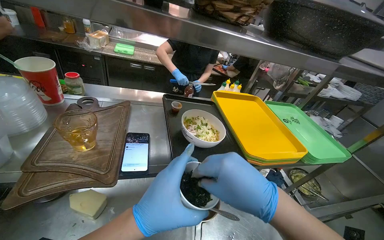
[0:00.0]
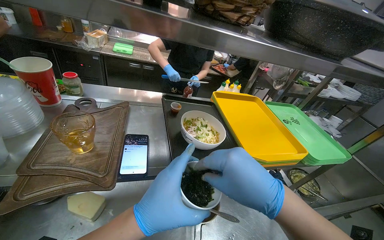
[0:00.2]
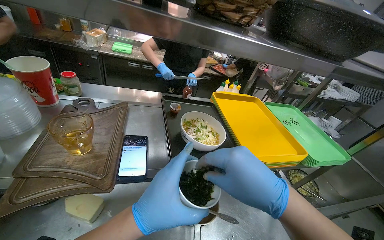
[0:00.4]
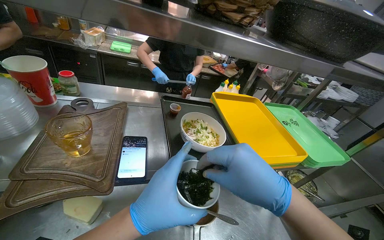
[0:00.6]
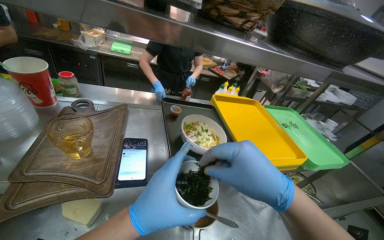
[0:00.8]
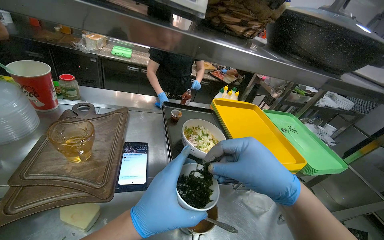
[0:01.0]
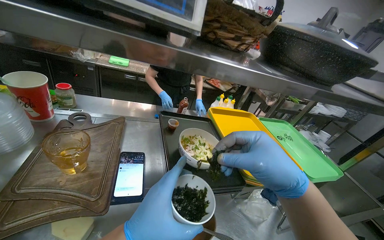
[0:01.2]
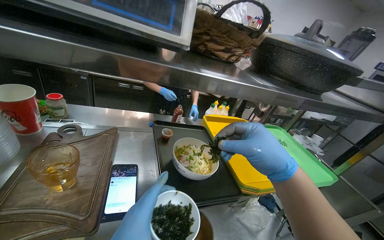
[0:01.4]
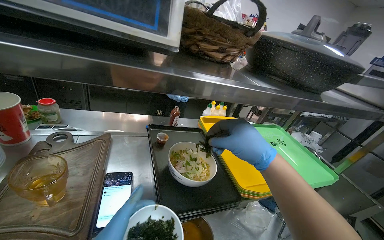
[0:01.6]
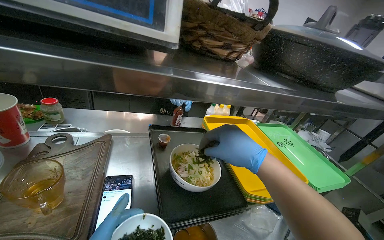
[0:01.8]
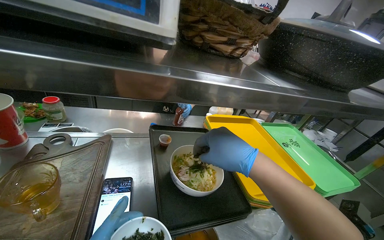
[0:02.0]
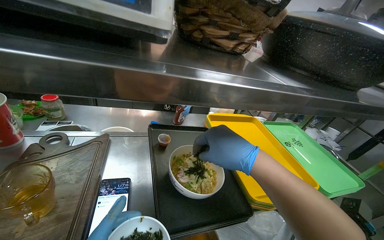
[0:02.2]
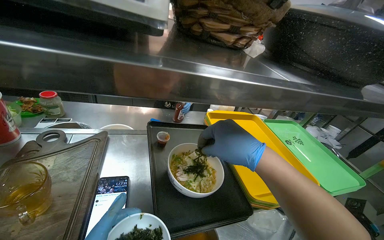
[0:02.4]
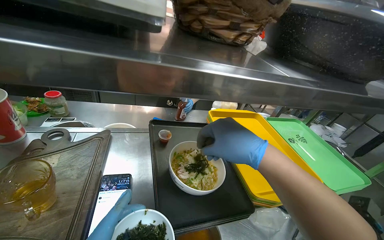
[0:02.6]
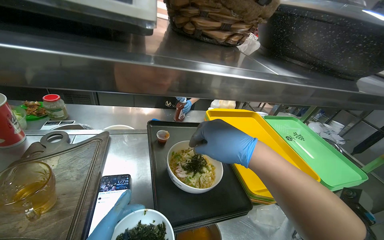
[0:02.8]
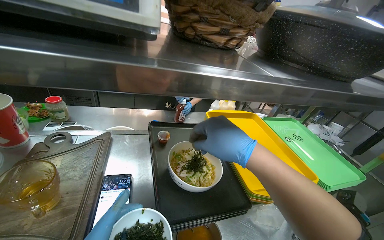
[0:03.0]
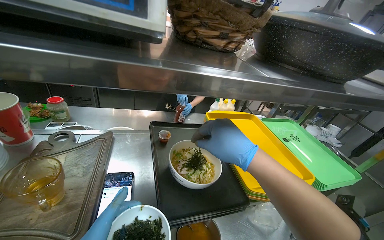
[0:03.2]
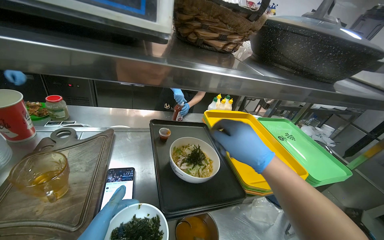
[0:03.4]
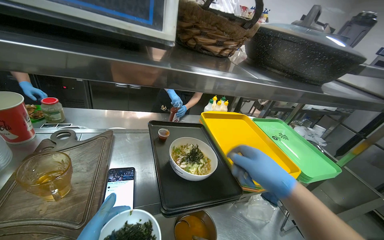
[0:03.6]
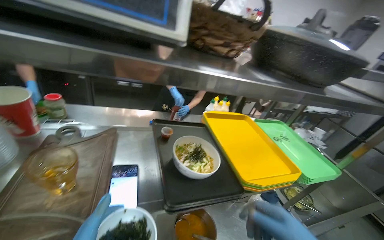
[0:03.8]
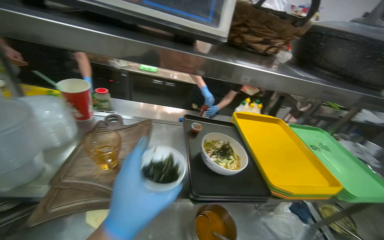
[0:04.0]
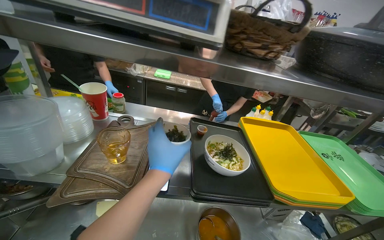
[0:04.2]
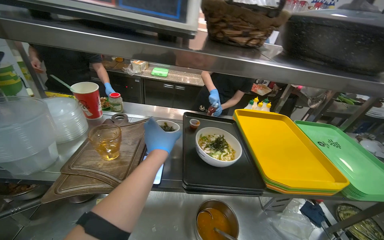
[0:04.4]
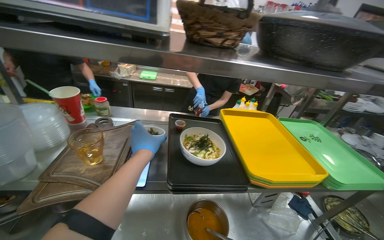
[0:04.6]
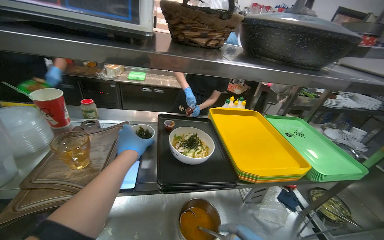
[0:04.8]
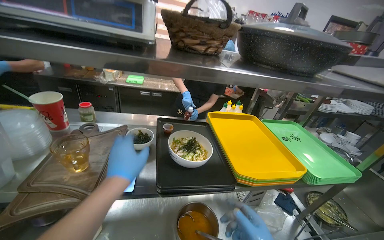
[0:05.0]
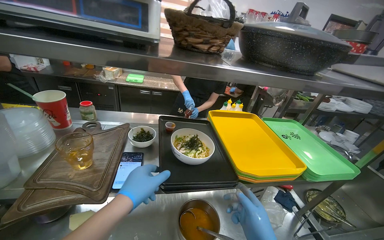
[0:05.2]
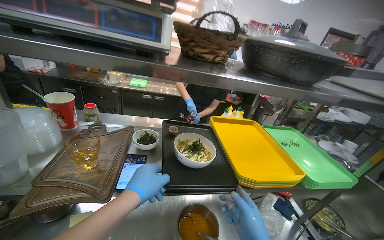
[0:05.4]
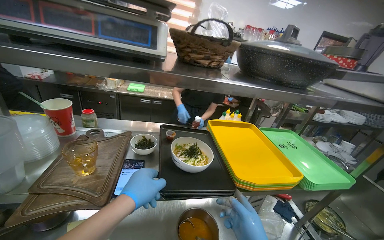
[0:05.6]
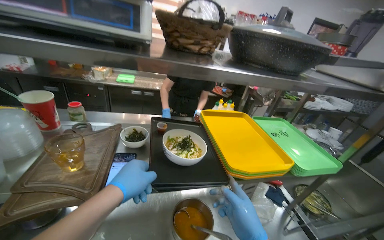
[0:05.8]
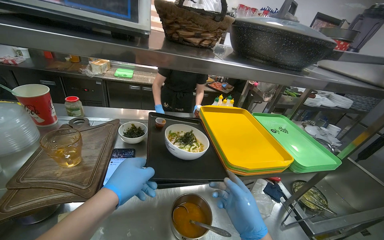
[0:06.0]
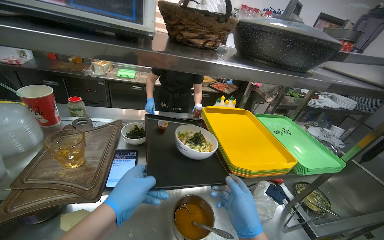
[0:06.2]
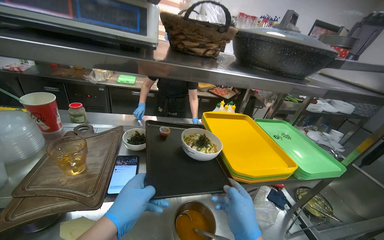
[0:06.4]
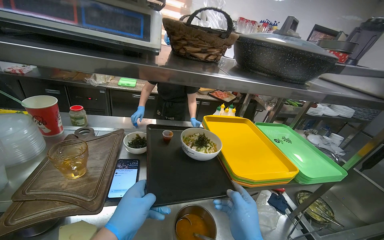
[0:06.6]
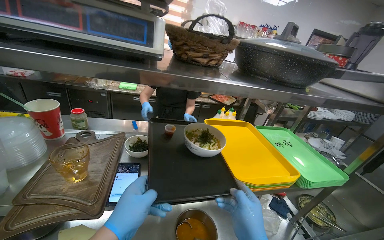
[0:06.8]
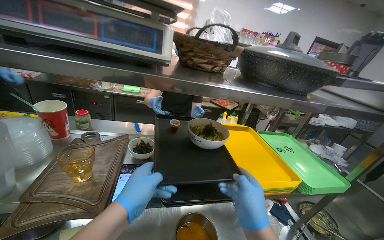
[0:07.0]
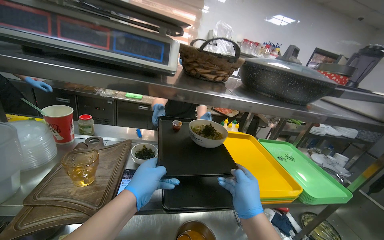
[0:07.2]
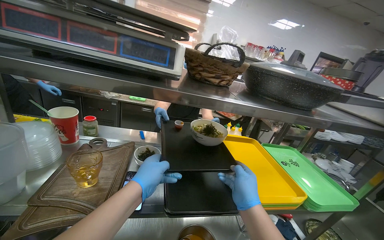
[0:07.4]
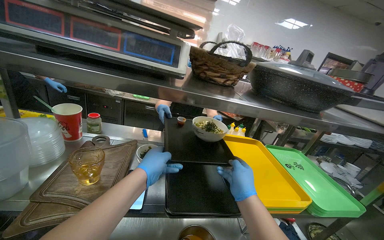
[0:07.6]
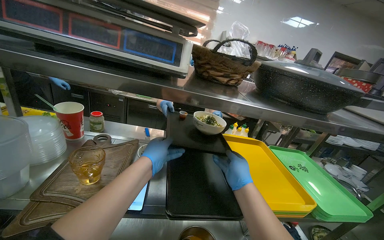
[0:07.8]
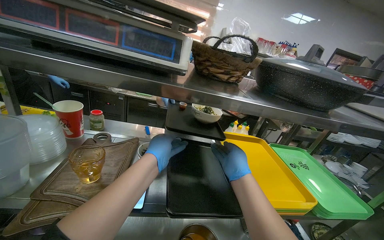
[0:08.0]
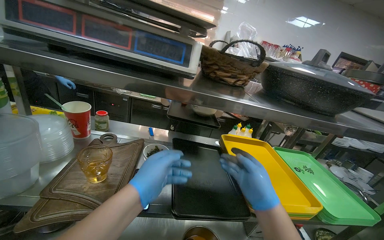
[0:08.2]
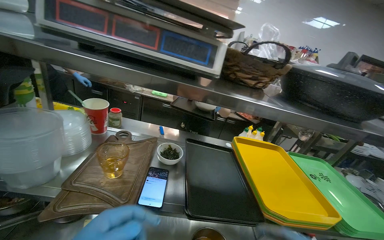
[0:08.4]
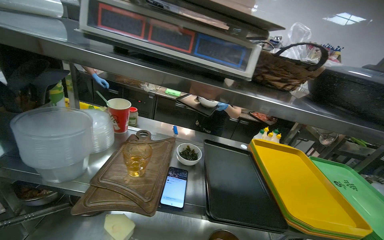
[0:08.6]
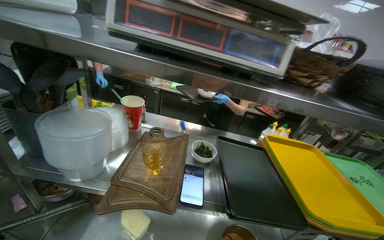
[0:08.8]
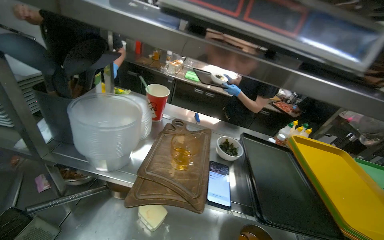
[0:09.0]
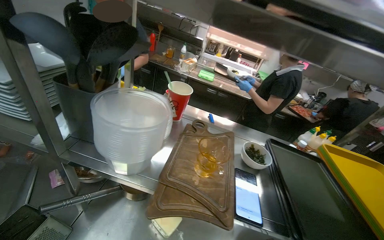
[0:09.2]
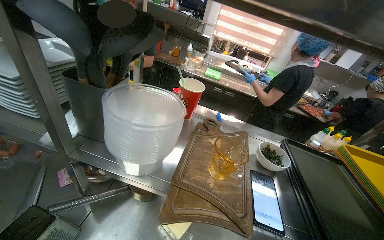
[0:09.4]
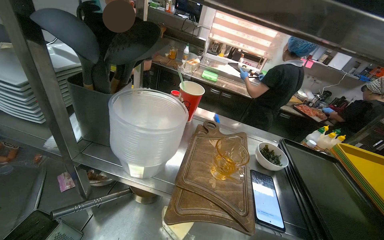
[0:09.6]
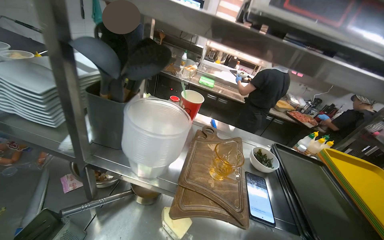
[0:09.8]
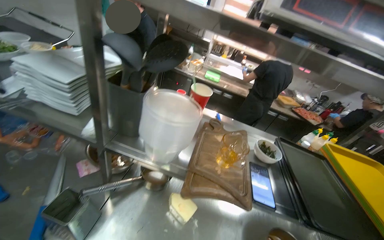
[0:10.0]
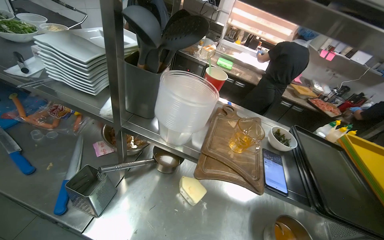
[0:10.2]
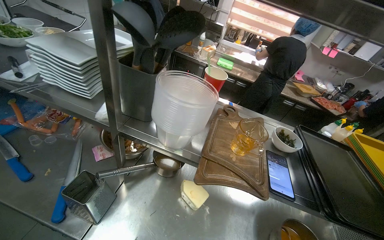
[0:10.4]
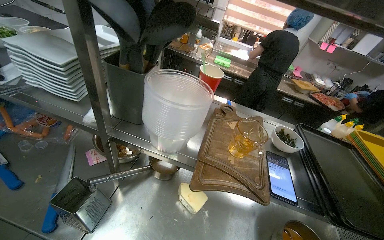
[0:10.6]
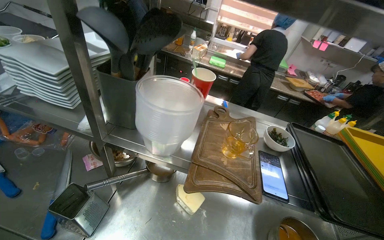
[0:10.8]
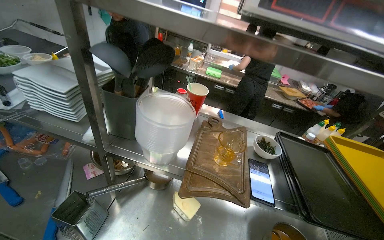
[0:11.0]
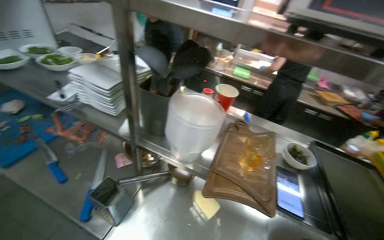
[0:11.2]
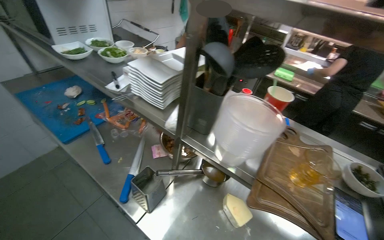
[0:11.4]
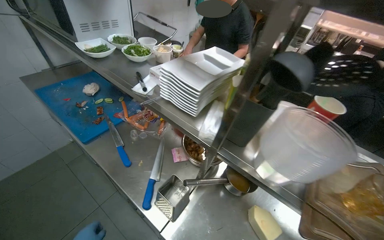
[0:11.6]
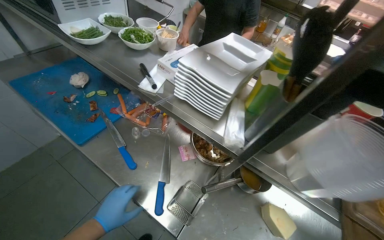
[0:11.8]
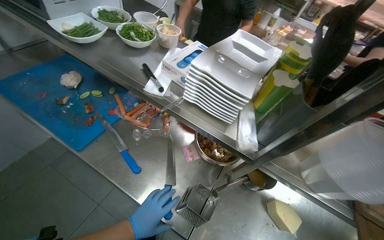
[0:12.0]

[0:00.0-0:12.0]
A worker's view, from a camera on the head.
Job: preparing food.
The whole recording: Garnishing meal with herbs and cleaning kitchen. The worker garnishes the meal with herbs and cleans up the kitchen area.
0:00.0 to 0:01.6: The right hand shifts some 15 cm up the picture and farther from the camera.
0:04.4 to 0:06.0: The left hand shifts approximately 10 cm nearer to the camera.

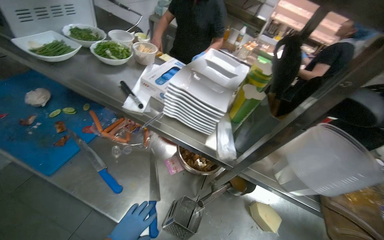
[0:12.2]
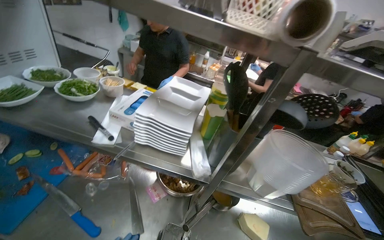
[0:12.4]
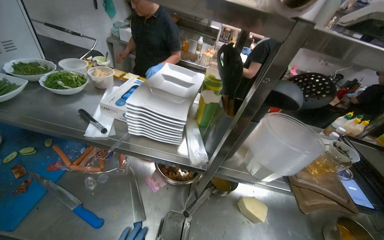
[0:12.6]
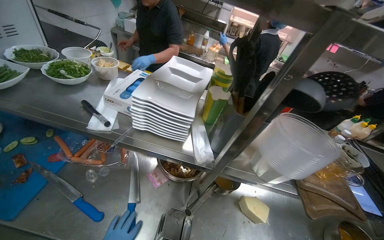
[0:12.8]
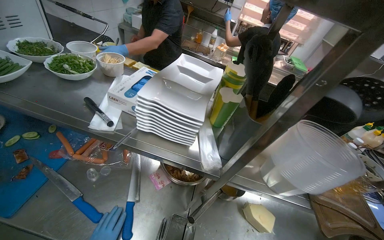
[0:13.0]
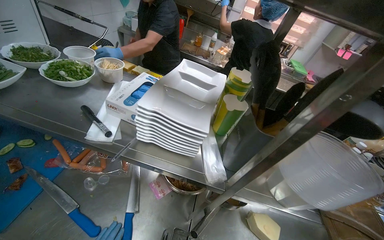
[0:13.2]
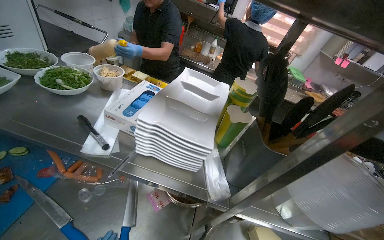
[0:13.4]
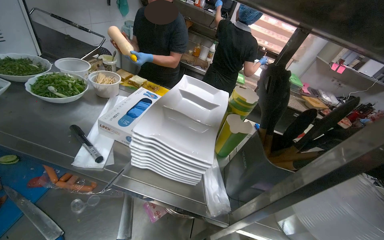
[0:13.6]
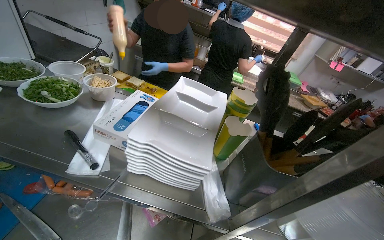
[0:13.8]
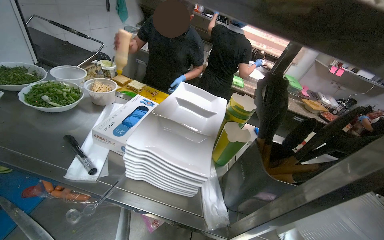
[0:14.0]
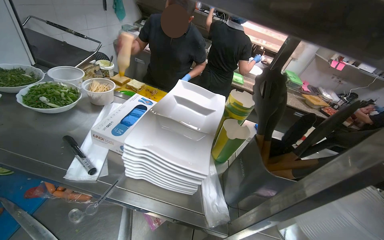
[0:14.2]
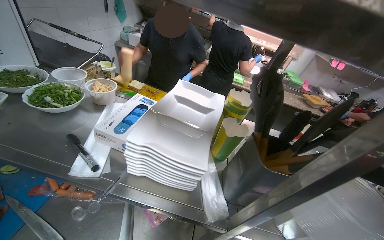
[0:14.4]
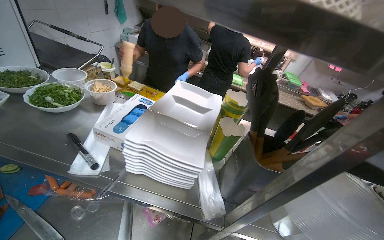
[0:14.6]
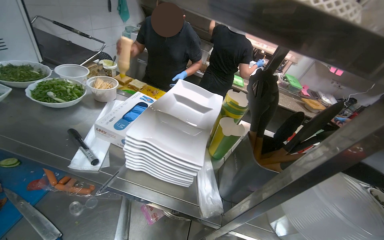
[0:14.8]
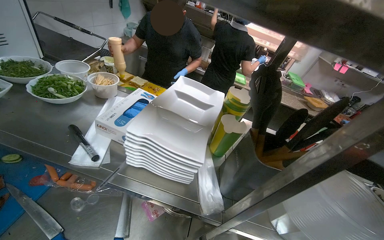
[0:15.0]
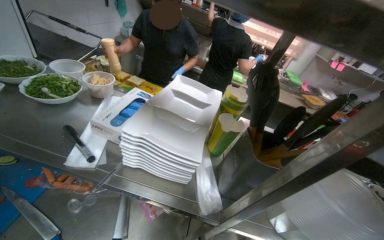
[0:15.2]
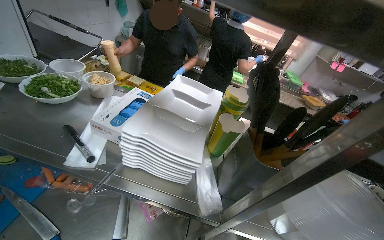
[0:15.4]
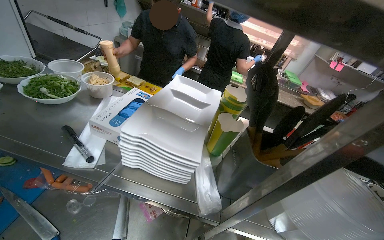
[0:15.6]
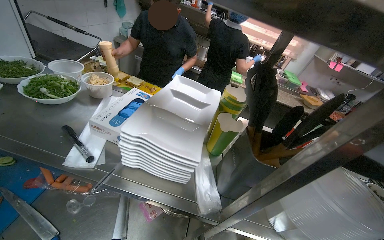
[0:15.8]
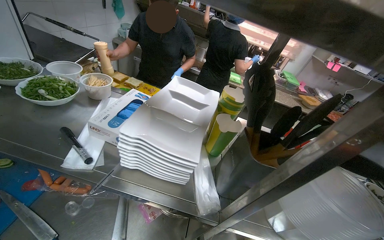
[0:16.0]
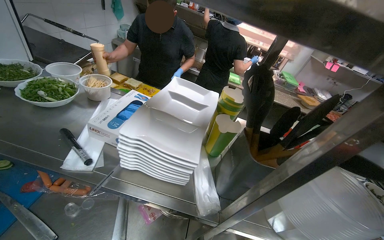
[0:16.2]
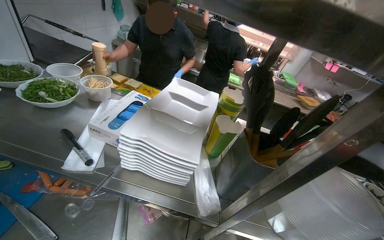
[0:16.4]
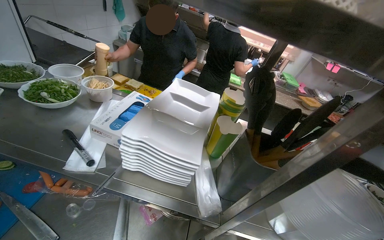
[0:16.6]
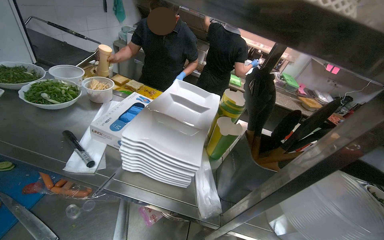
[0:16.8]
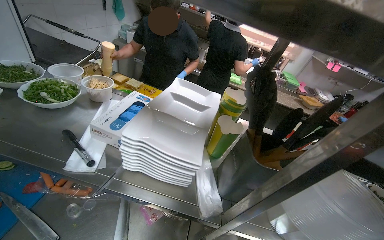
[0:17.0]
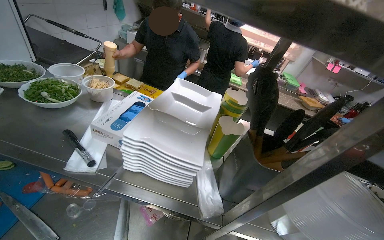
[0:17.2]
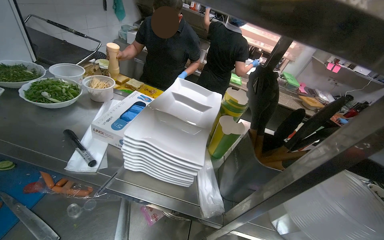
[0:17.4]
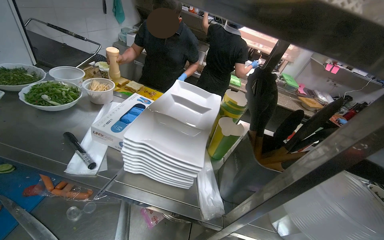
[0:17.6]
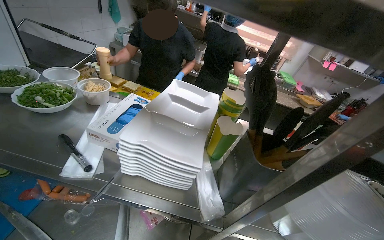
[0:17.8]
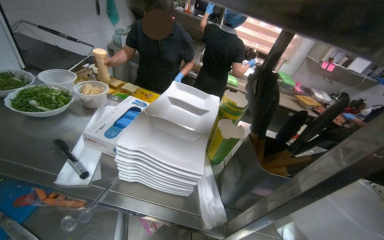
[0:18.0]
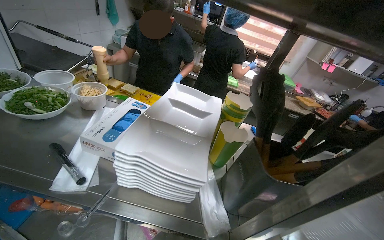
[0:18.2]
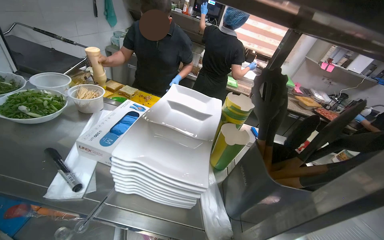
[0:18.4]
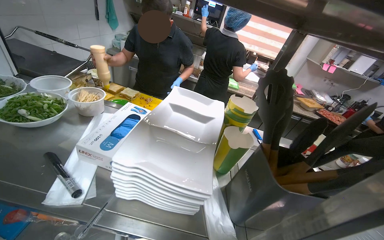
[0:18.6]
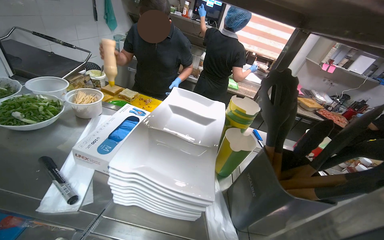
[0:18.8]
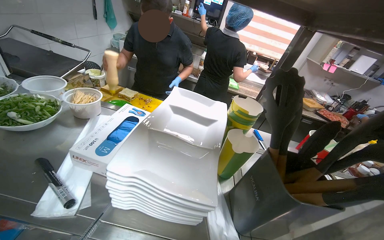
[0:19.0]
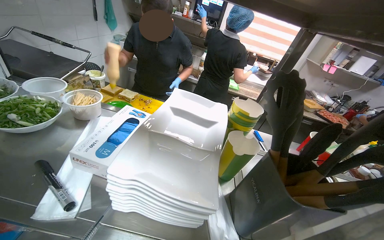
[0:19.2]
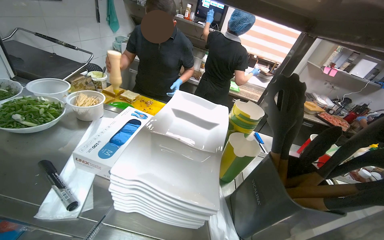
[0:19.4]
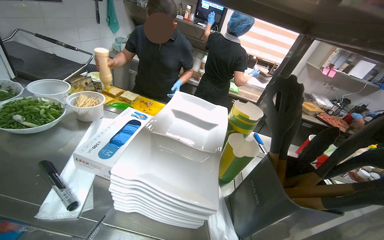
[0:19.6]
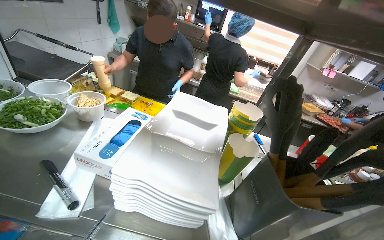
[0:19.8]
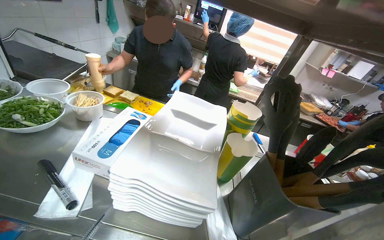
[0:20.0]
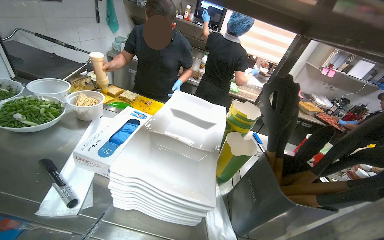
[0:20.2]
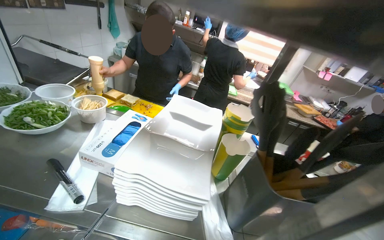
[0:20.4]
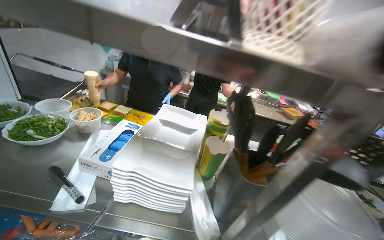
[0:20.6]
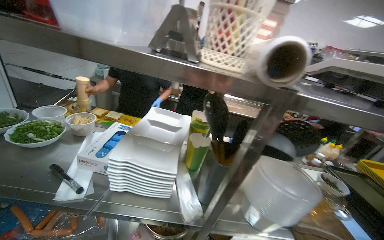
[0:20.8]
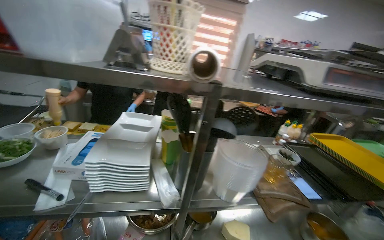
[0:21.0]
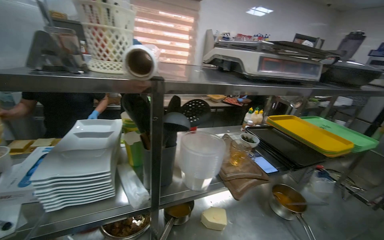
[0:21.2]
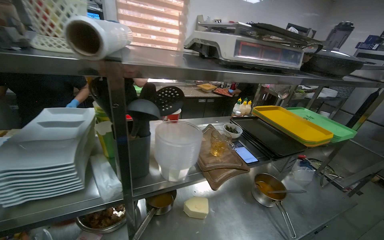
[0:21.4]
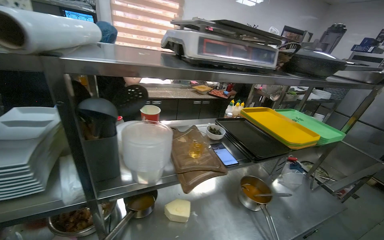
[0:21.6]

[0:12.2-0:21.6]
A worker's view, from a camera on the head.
Job: preparing food.
The whole recording: Garnishing meal with herbs and cleaning kitchen. The worker garnishes the meal with herbs and cleans up the kitchen area.
0:20.0 to 0:21.6: The head travels approximately 40 cm. The wearer looks about 30 degrees further to the right.
